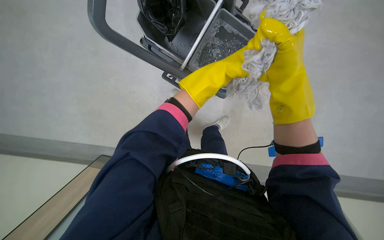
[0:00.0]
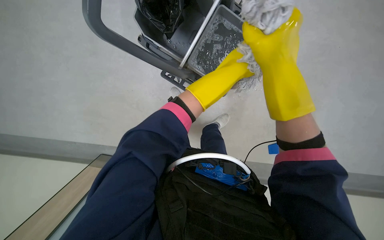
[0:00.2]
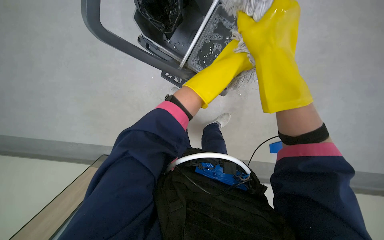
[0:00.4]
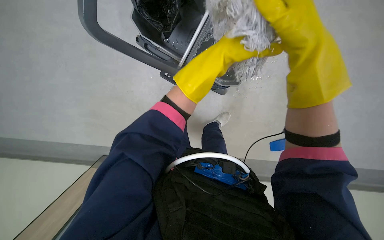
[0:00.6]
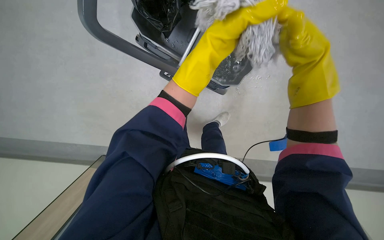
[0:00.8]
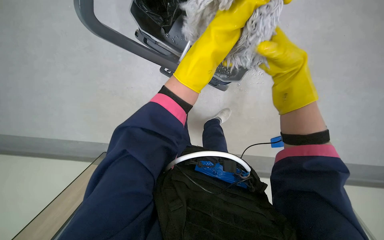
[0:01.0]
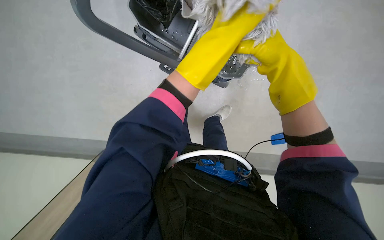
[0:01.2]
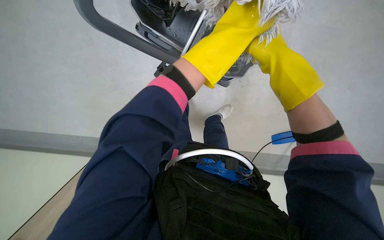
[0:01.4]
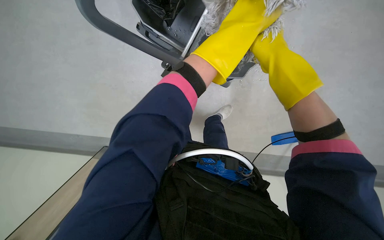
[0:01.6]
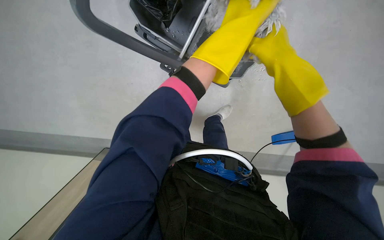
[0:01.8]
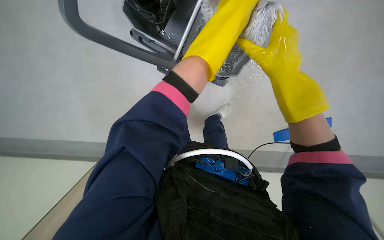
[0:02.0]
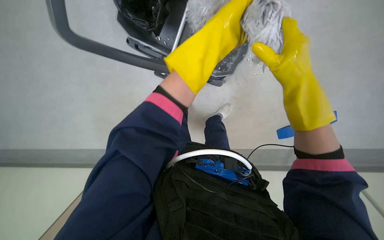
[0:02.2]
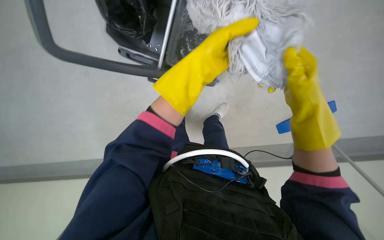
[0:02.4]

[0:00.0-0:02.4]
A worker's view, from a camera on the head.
Job: preparing cleaning supplies.
The whole recording: Wringing mop head. The worker wrings a mop head in the cleaning cart bucket.
0:00.0 to 0:01.2: The left hand swings nearer and farther, some 25 cm each way, with 2 reversals. Meanwhile the right hand reaches some 10 cm nearer to the camera, then returns.
0:01.2 to 0:02.4: The right hand shifts some 20 cm down the picture and to the right.

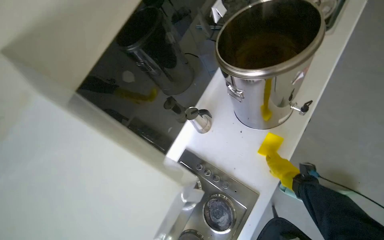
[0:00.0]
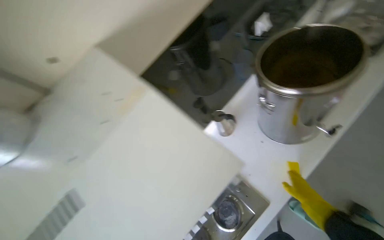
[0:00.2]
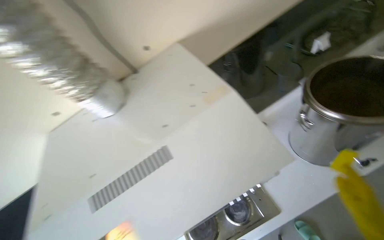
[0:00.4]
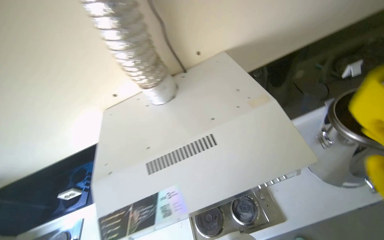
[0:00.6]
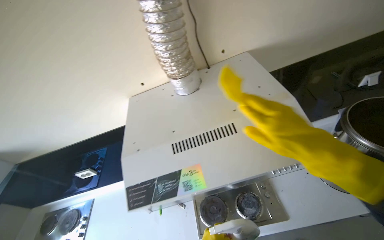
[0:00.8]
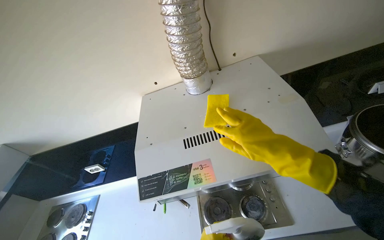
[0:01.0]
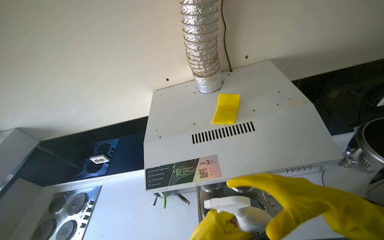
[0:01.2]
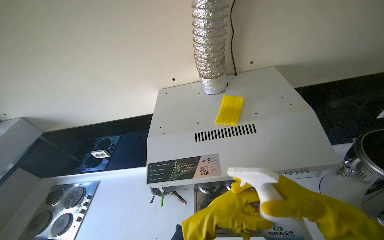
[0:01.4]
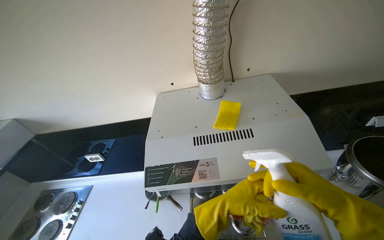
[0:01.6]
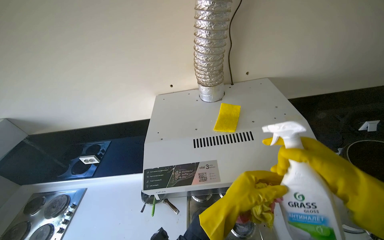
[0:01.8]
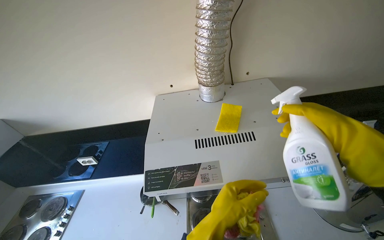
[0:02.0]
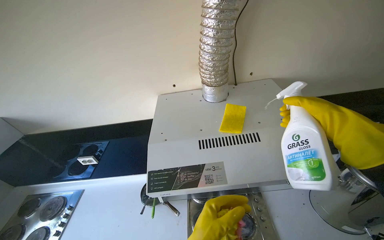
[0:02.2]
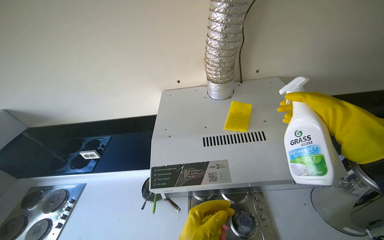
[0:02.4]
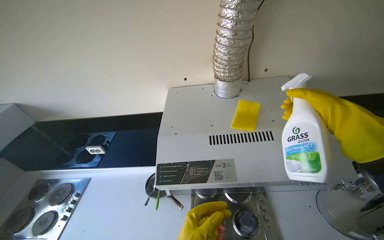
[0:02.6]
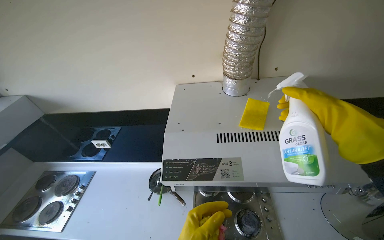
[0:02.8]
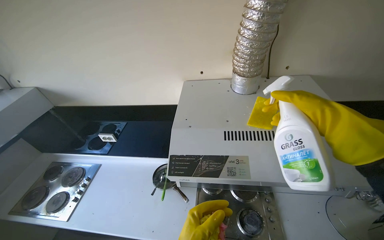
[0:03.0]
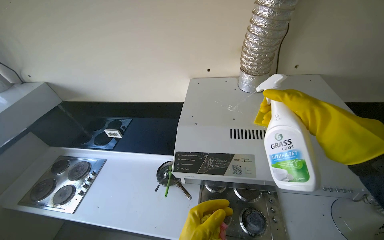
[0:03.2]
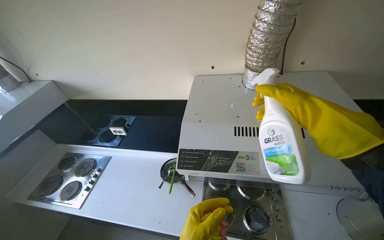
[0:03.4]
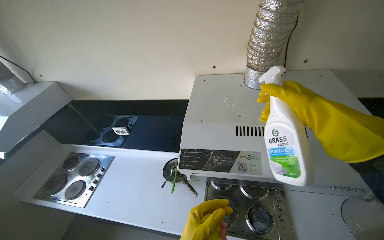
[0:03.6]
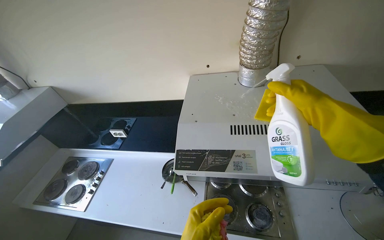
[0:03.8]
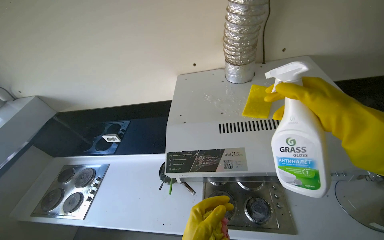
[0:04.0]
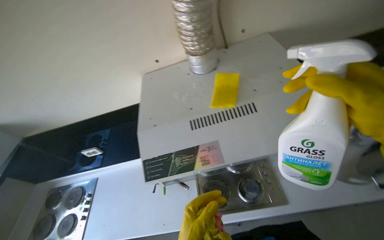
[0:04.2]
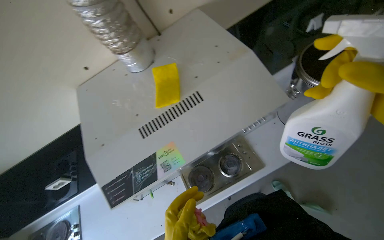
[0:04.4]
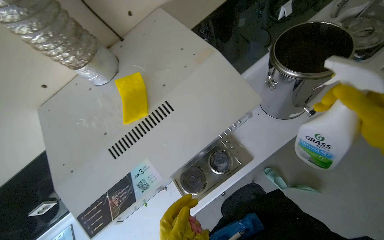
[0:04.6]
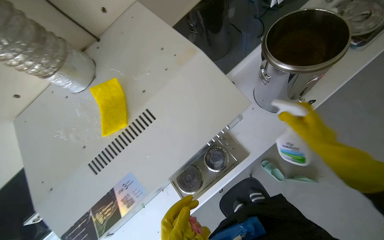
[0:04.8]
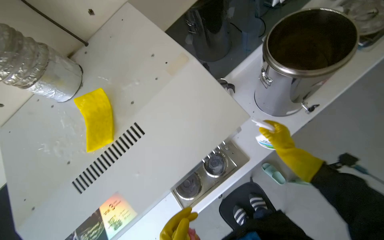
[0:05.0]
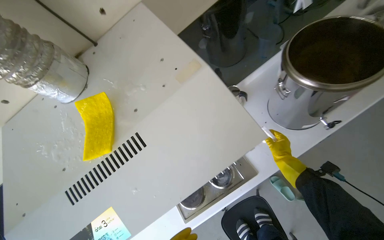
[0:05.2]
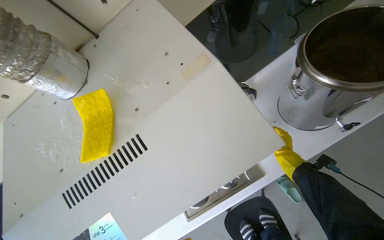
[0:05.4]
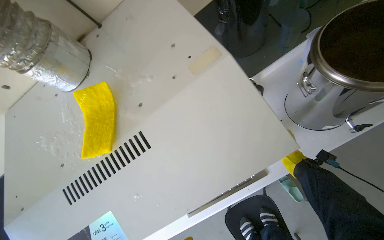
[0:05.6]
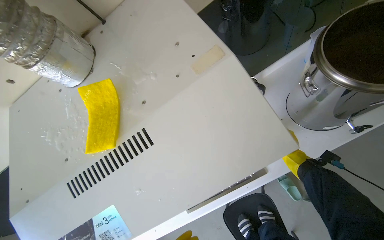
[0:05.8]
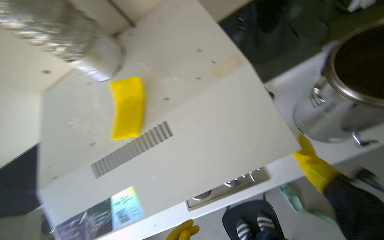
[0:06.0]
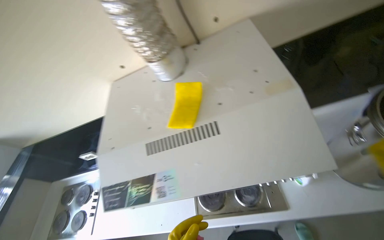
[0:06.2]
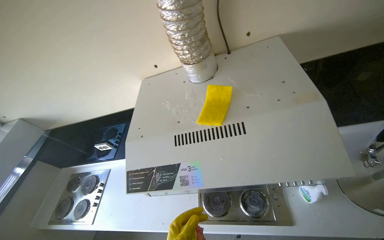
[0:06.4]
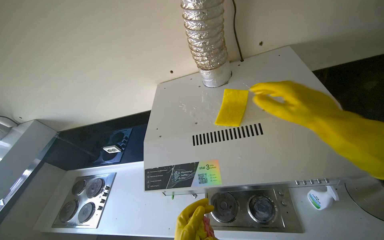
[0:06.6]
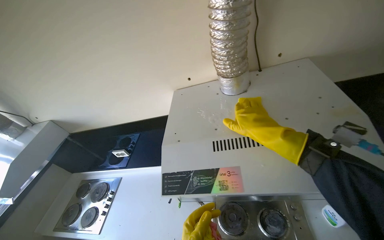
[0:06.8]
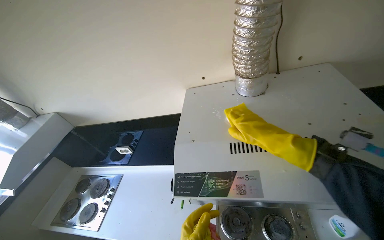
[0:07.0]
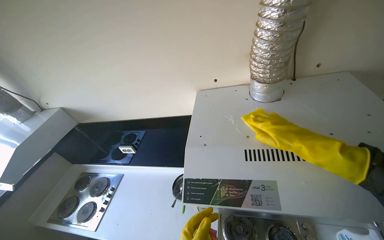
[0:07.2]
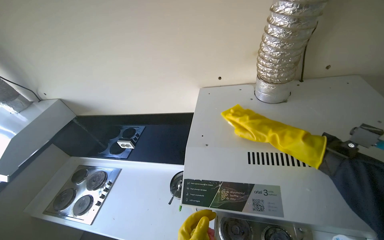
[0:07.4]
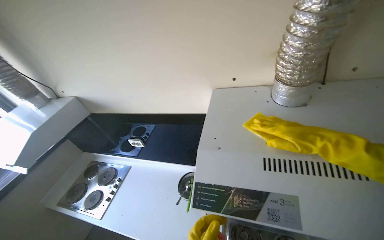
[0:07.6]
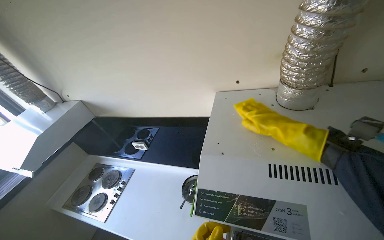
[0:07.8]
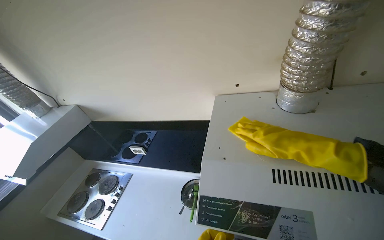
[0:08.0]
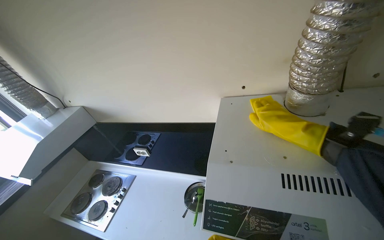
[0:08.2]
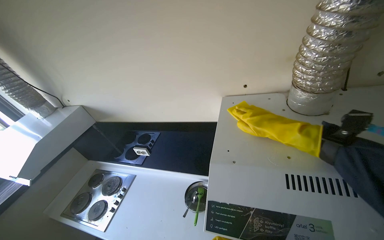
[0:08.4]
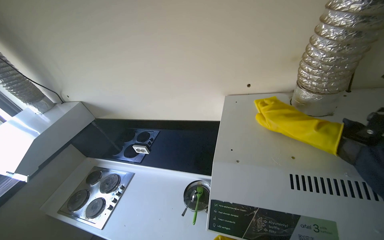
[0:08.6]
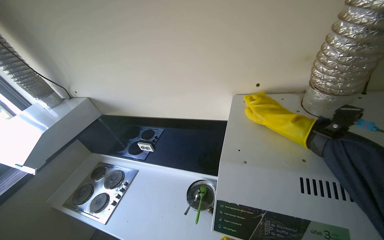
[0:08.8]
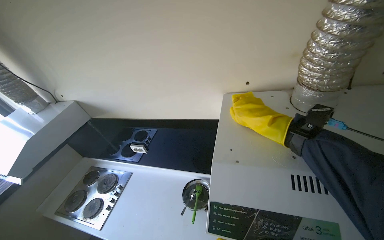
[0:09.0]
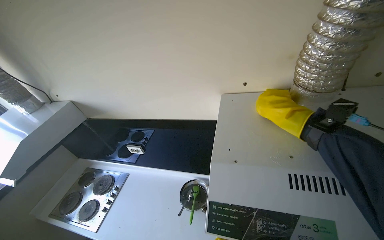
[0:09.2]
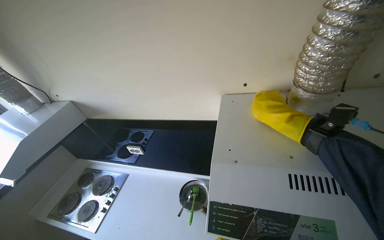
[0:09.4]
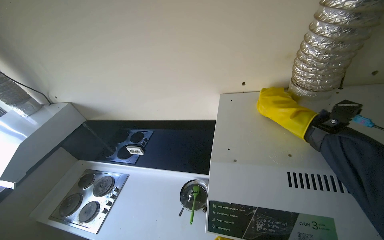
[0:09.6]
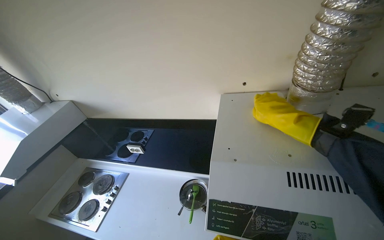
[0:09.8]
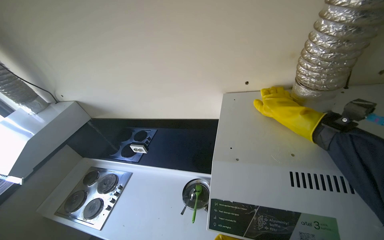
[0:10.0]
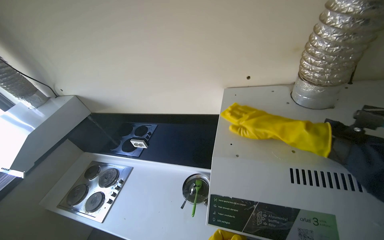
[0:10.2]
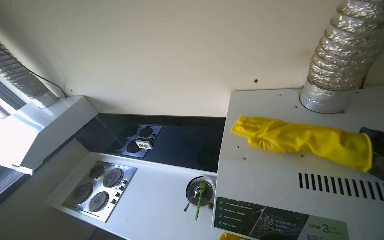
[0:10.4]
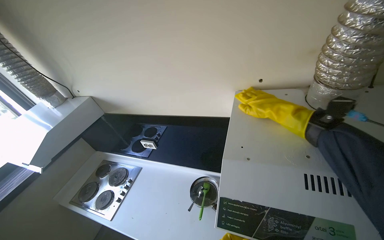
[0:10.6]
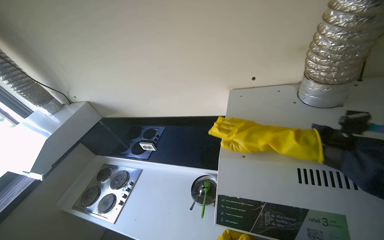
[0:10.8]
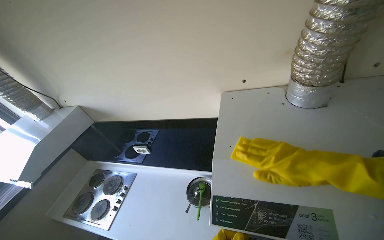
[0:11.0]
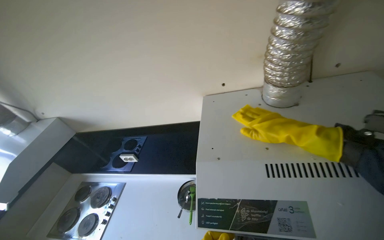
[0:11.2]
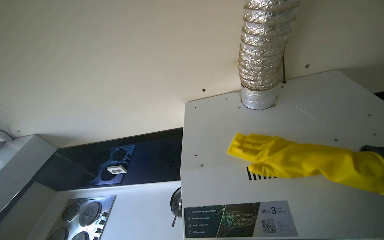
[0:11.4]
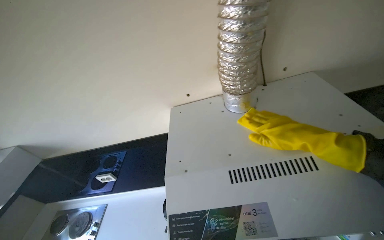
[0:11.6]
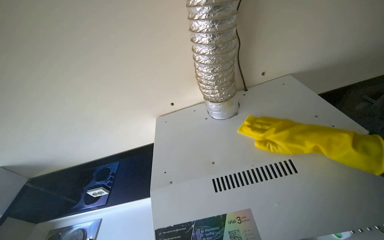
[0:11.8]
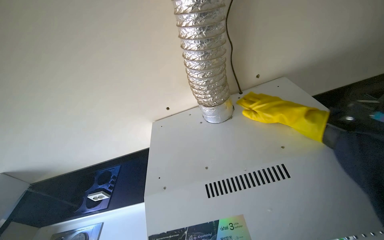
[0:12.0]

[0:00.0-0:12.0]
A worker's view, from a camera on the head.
Job: cleaning kitchen.
The whole recording: Cleaning kitchen range hood. Sprays cleaning solution and wipes the kitchen range hood.
0:00.0 to 0:01.6: The wearer moves some 50 cm. The wearer looks approximately 55 degrees further to the left.
0:03.0 to 0:04.4: The scene rotates counterclockwise by approximately 35 degrees.
0:06.0 to 0:07.6: The head rotates about 35 degrees to the left. The camera pitches upward, by about 15 degrees.
0:07.6 to 0:09.0: The right hand goes about 25 cm farther from the camera.
0:10.4 to 0:12.0: The head turns to the right by some 25 degrees.

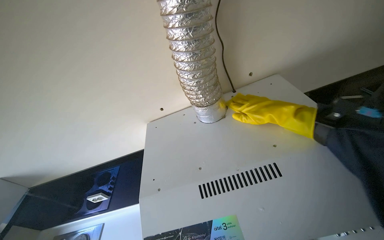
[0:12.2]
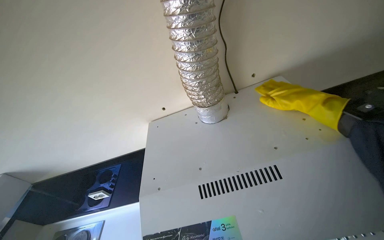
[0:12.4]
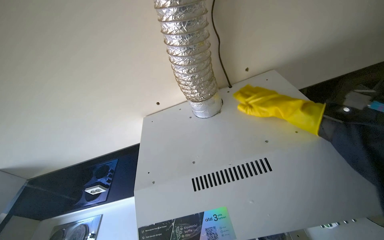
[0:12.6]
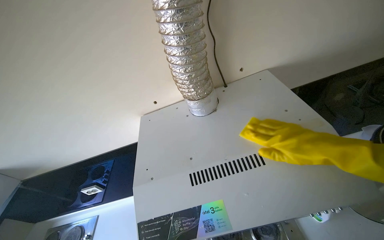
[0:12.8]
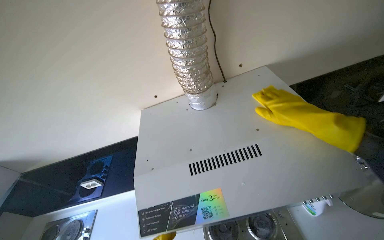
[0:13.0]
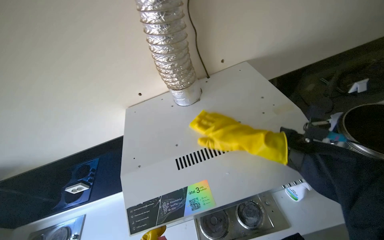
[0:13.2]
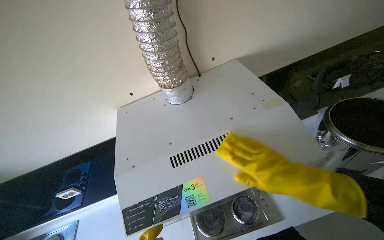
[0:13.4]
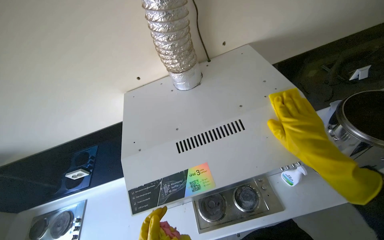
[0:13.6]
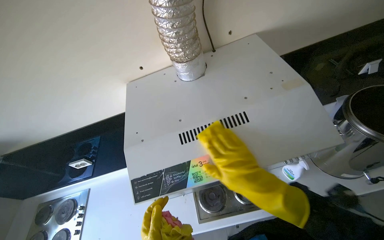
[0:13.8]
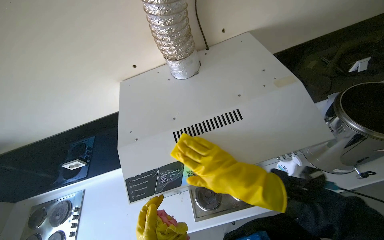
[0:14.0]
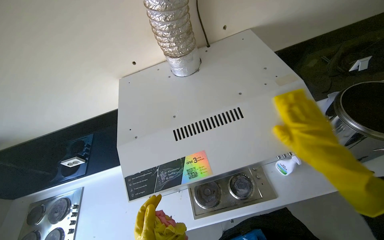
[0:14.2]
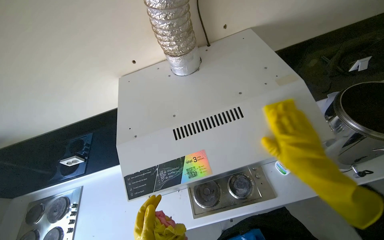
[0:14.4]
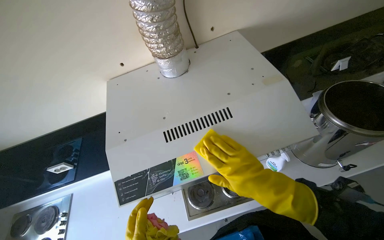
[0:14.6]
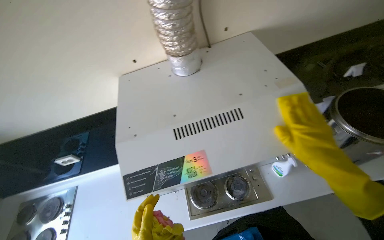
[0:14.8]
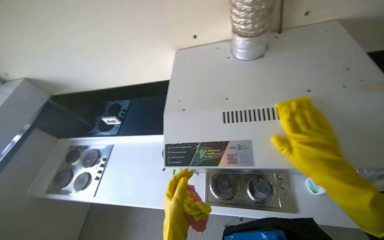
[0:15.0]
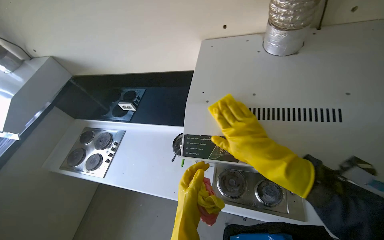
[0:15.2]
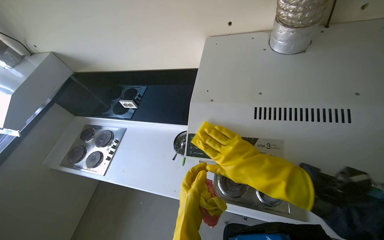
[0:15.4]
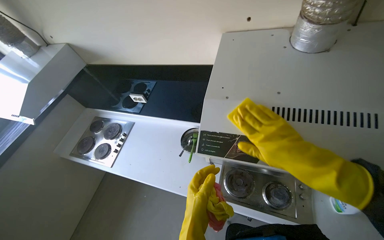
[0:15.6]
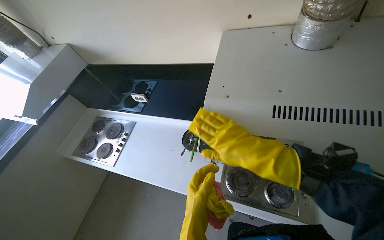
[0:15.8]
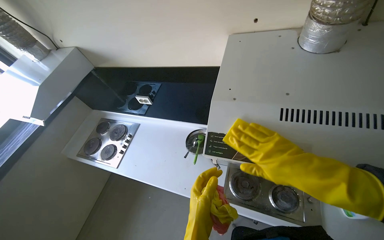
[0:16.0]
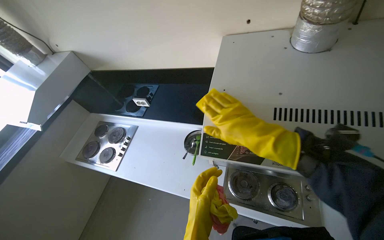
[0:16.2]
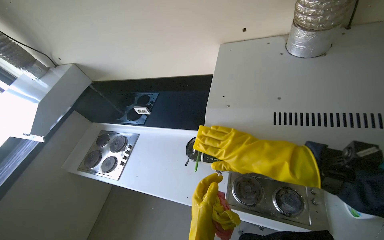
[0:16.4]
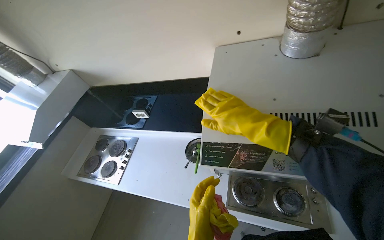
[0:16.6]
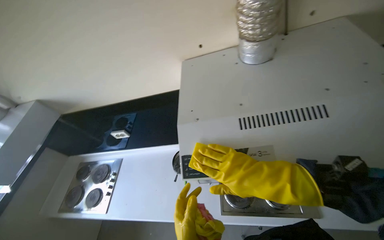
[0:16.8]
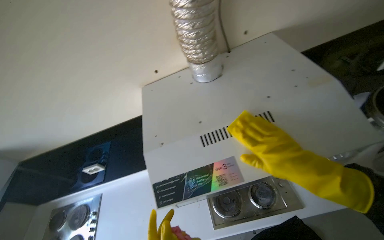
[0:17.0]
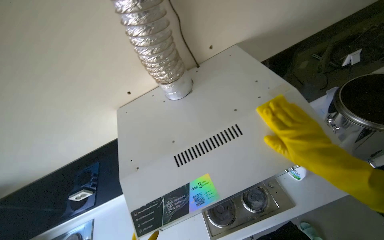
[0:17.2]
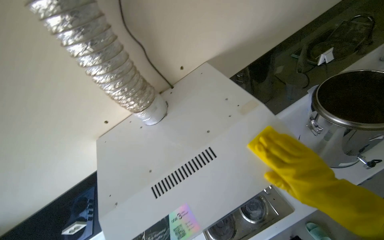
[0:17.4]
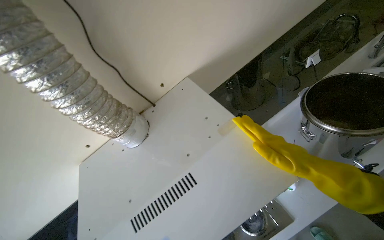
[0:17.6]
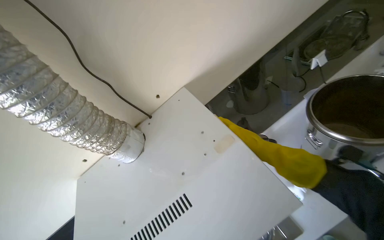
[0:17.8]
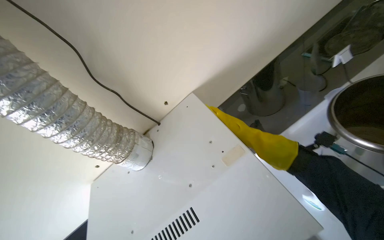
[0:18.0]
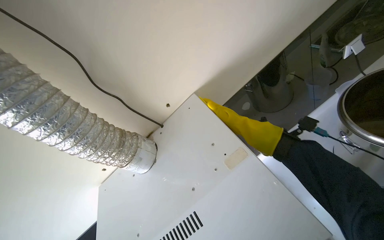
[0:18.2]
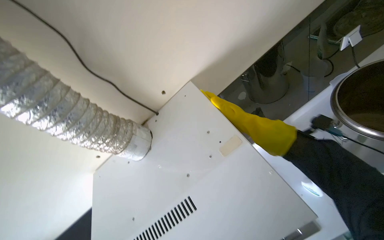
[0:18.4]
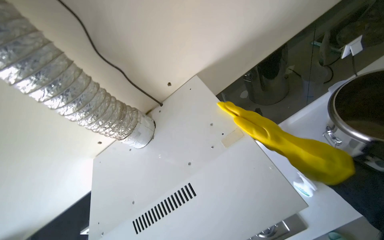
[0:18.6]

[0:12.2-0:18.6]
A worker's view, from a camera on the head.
Job: cleaning kitchen.
The whole recording: Cleaning kitchen range hood. Sprays cleaning solution and wipes the kitchen range hood.
0:12.2 to 0:13.8: The right hand moves down the picture and nearer to the camera, some 35 cm.
0:17.0 to 0:18.6: The right hand goes nearer and farther, approximately 25 cm each way, reversing 2 times.
